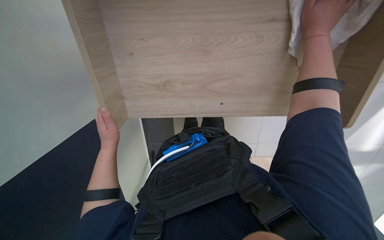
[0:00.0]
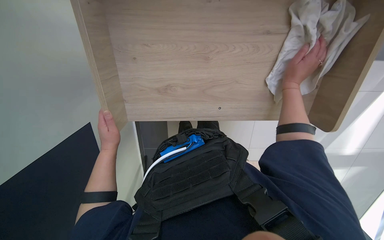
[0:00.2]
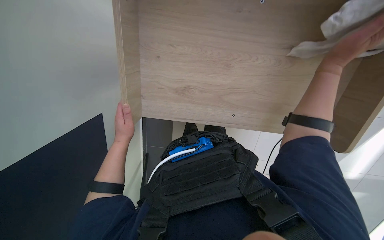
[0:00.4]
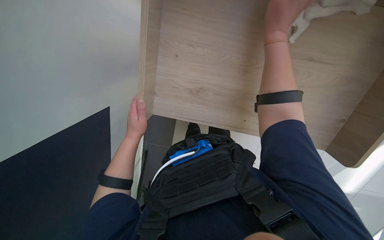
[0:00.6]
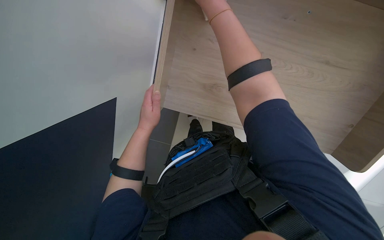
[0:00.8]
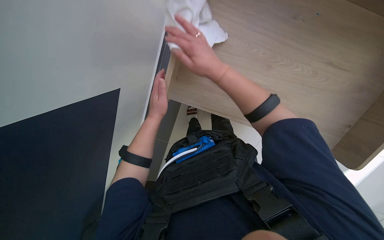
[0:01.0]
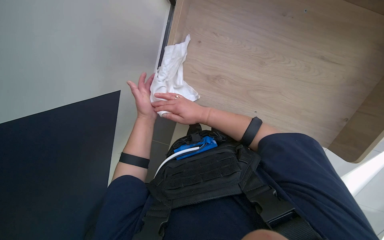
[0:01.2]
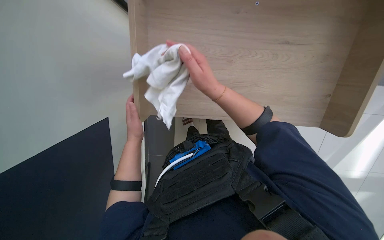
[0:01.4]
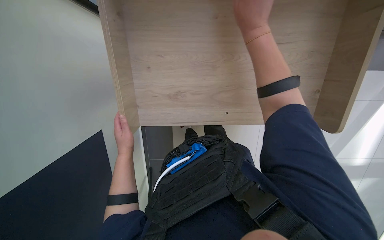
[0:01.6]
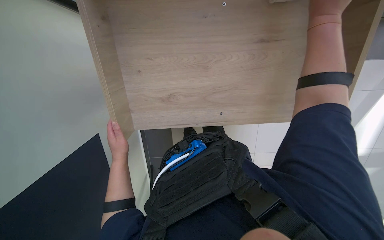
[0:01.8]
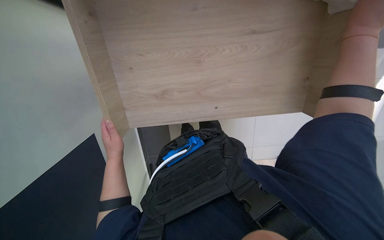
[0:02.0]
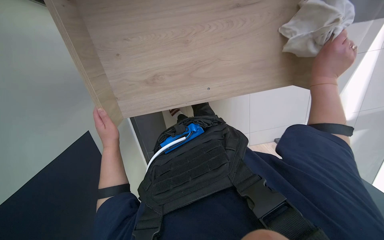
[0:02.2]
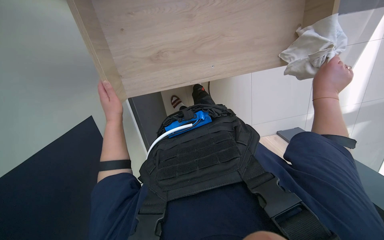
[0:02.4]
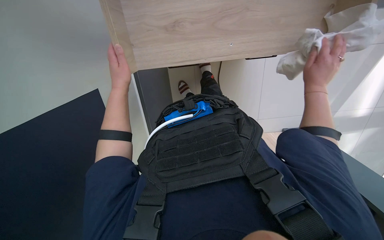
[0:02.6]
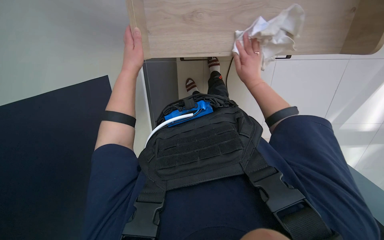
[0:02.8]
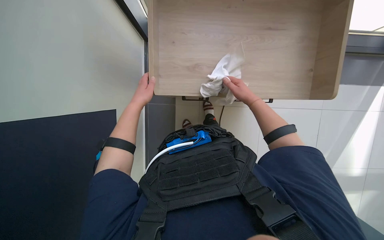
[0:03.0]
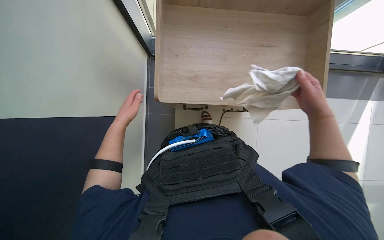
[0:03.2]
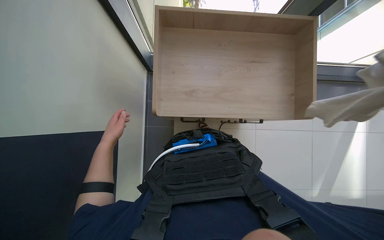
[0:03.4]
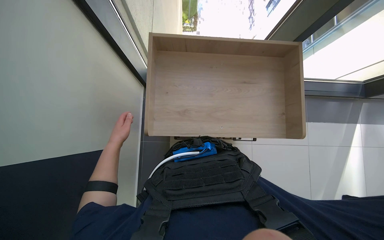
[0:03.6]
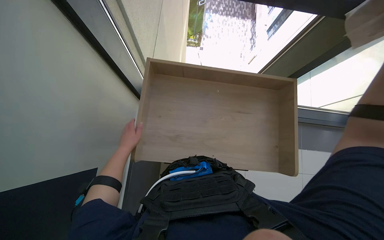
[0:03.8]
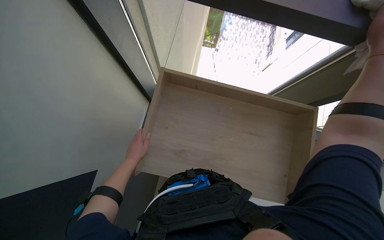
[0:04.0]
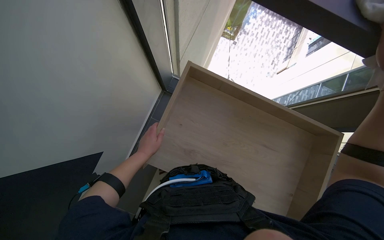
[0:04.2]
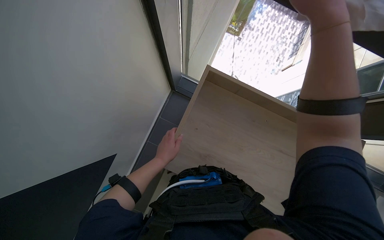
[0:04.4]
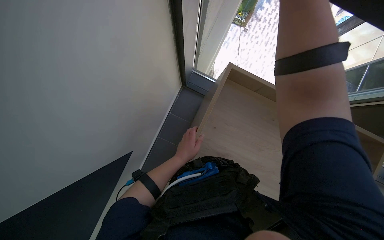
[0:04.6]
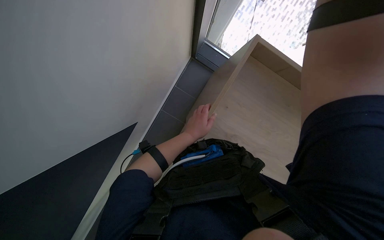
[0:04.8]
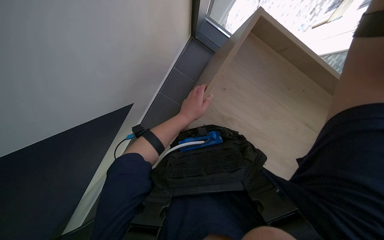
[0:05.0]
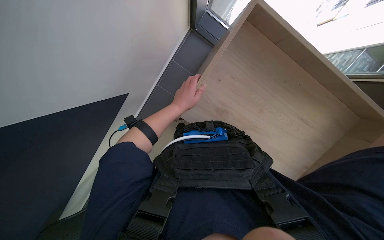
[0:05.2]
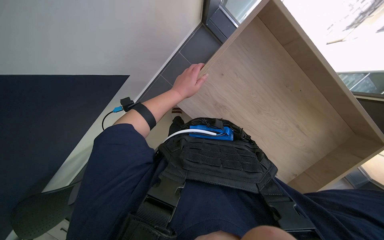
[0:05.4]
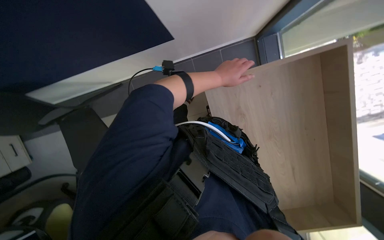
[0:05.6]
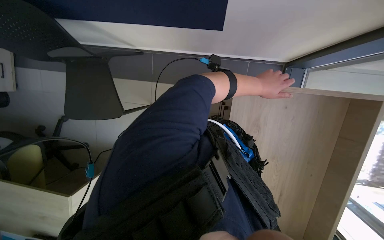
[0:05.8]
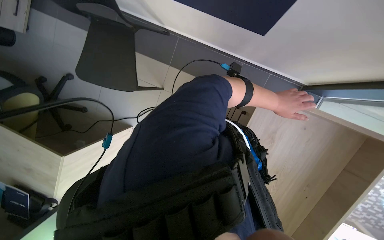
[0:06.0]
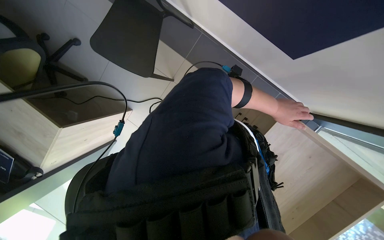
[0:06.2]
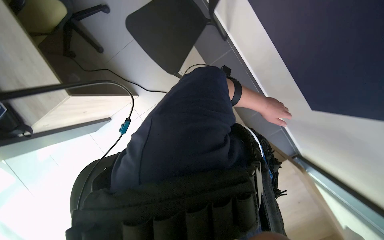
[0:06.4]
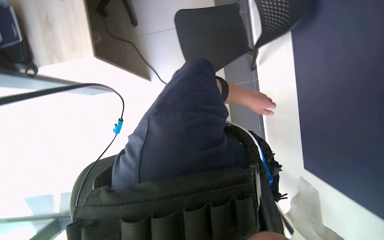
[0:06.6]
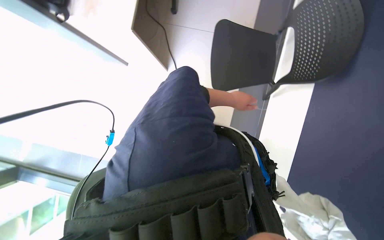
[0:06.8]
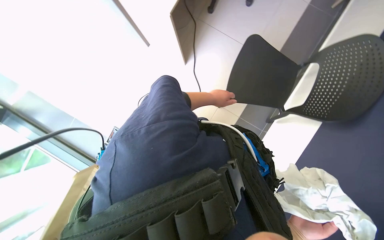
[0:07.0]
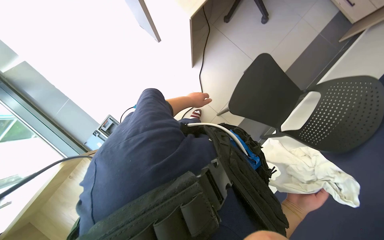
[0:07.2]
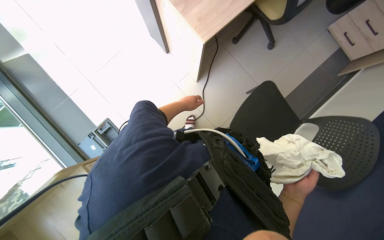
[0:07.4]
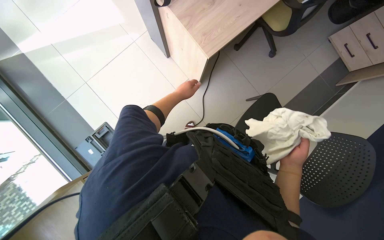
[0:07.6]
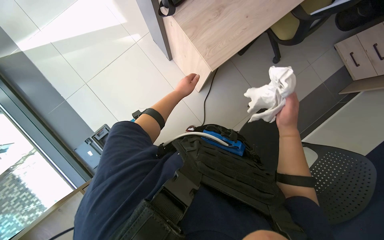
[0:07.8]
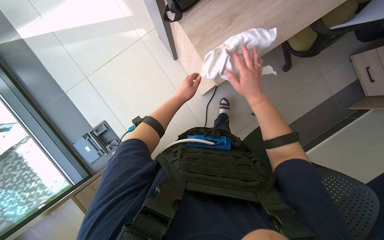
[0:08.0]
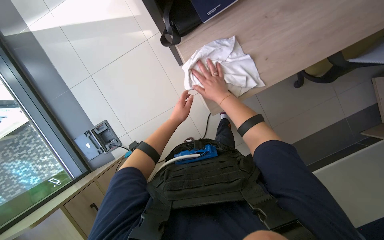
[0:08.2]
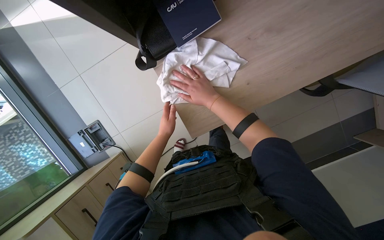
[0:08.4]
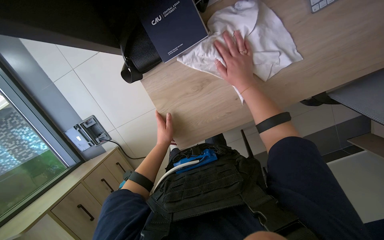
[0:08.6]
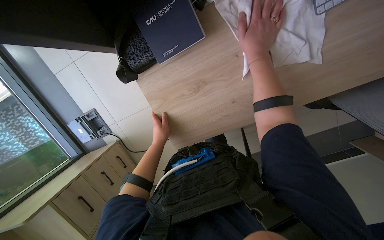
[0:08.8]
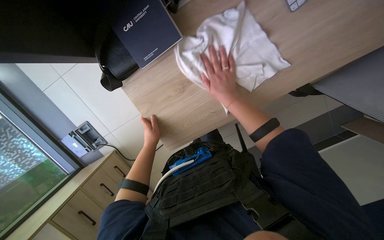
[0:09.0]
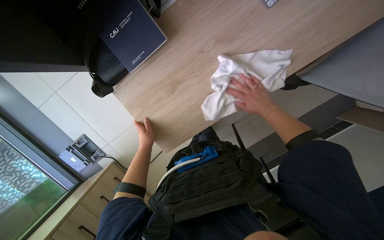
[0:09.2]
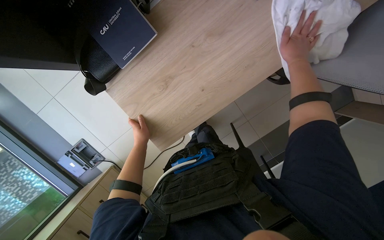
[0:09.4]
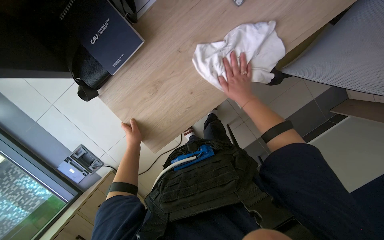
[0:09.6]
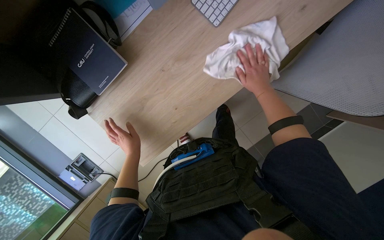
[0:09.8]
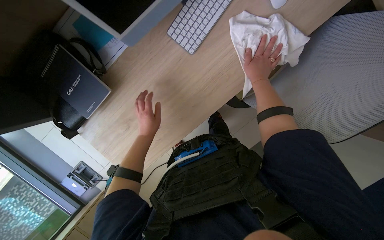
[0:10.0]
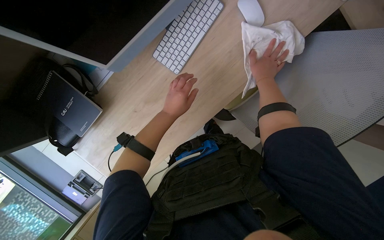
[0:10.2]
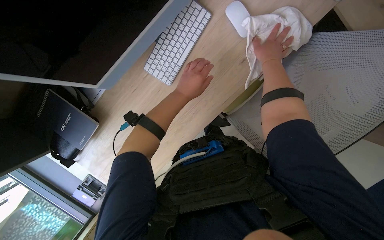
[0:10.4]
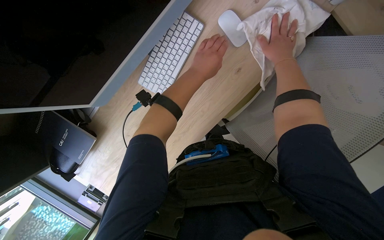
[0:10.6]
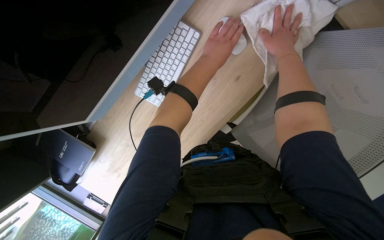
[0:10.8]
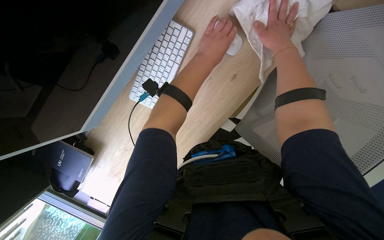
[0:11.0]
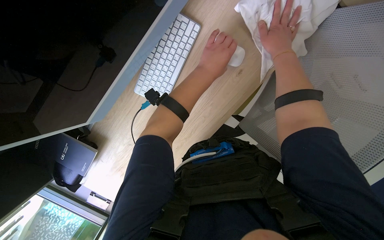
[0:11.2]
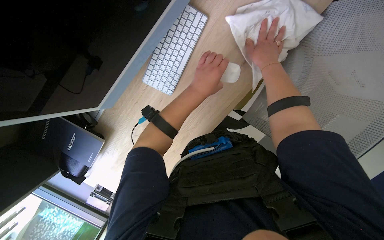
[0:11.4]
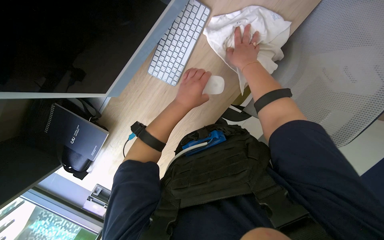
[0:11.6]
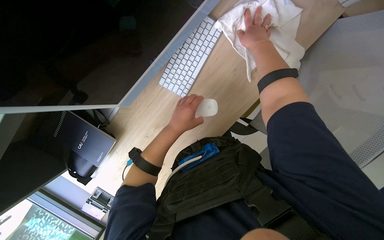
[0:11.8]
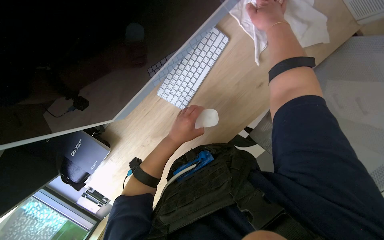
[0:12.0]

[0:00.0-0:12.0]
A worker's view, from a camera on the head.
Job: wiping surfaces.
The whole recording: Wiping wooden desk. The worker wipes a wooden desk with a white cloth.
0:01.6 to 0:03.0: The right hand travels farther from the camera and down the picture by approximately 30 cm, and goes to the right and returns, roughly 35 cm each way.
0:06.0 to 0:07.6: The camera travels roughly 50 cm. The scene rotates clockwise by approximately 60 degrees.
0:07.6 to 0:09.0: The wearer moves some 50 cm. The view tips downward by some 15 degrees.
0:09.0 to 0:10.4: The camera is carried roughly 40 cm.
0:10.4 to 0:12.0: The right hand shifts about 10 cm nearer to the camera. The left hand heads down the picture, covering about 10 cm.

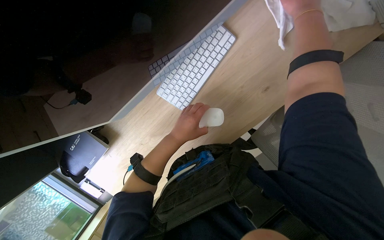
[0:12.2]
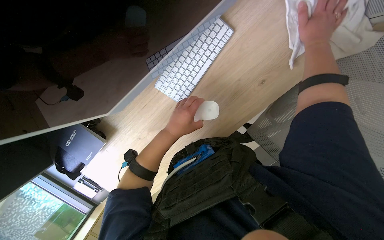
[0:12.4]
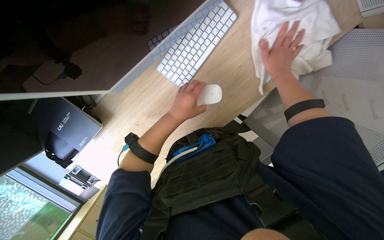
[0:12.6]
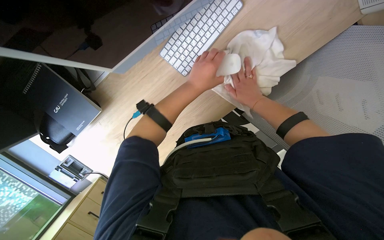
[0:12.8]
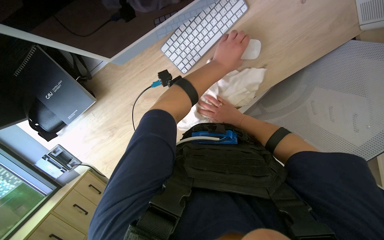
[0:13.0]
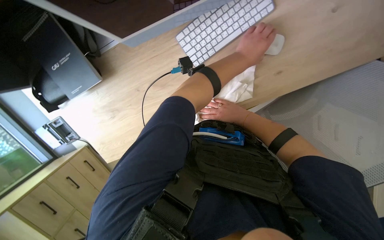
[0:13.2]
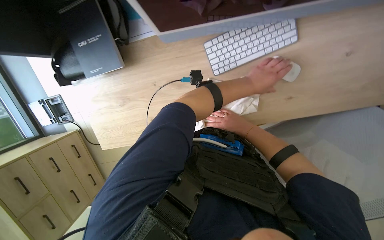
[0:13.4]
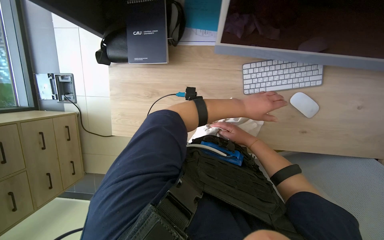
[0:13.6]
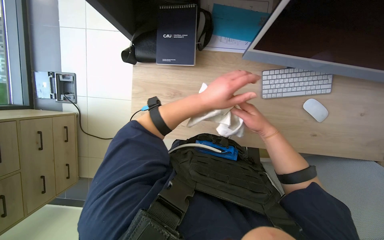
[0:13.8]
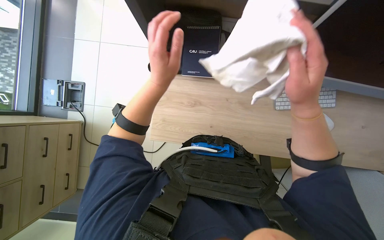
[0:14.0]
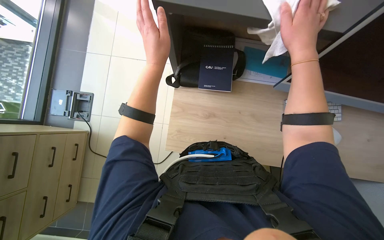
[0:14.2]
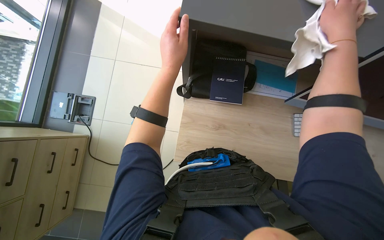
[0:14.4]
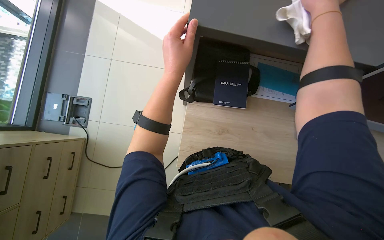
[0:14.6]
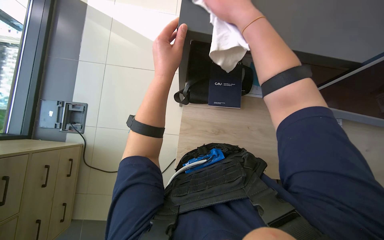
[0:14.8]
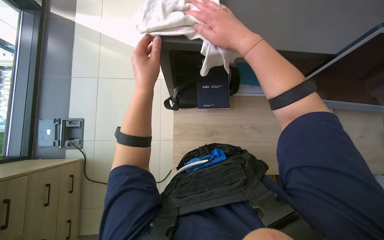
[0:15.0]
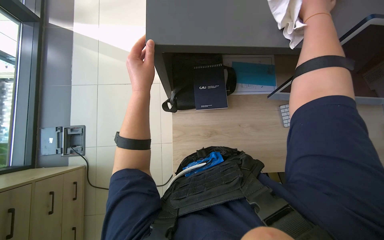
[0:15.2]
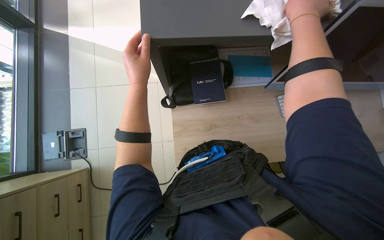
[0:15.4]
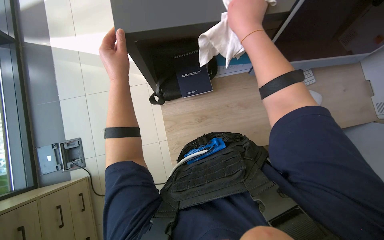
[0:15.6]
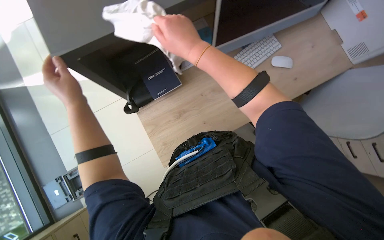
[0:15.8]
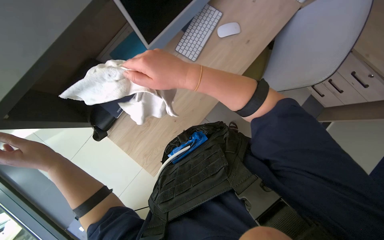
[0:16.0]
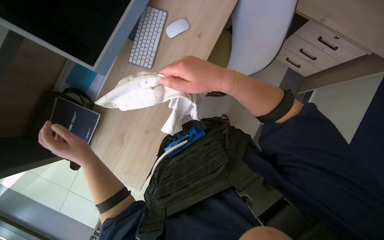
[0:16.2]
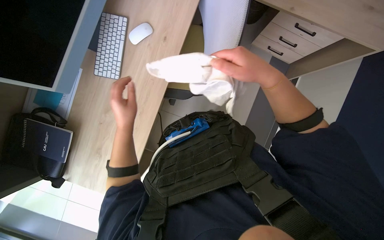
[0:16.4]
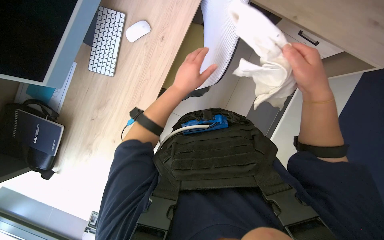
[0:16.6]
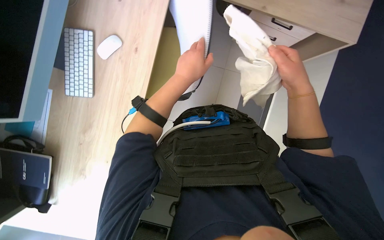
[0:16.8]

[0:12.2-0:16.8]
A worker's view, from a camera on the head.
Job: wiping surfaces.
The whole recording: Wiping wooden desk. The worker wipes a wooden desk with a white cloth.
0:12.2 to 0:13.8: The camera is carried some 40 cm. The view pans to the right by about 20 degrees. Everything in view rotates some 45 degrees clockwise.
0:13.8 to 0:15.2: The wearer looks some 15 degrees further upward. The right hand is displaced to the left, up the picture and nearer to the camera by roughly 40 cm. Meanwhile the left hand shifts some 50 cm up the picture and nearer to the camera.
0:15.2 to 0:16.8: The view tips downward by roughly 15 degrees. The scene turns roughly 50 degrees counterclockwise in the picture.

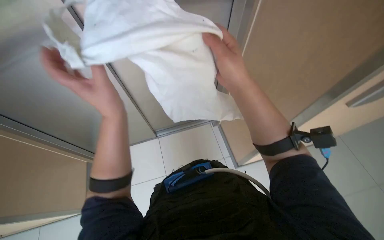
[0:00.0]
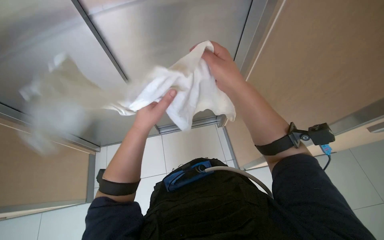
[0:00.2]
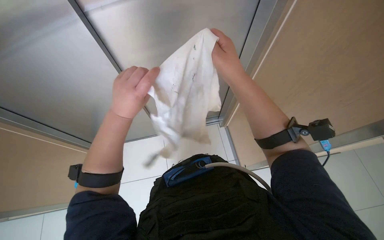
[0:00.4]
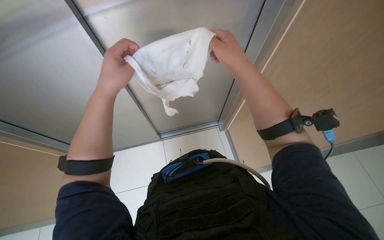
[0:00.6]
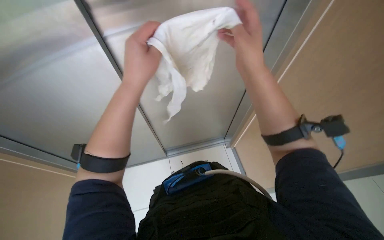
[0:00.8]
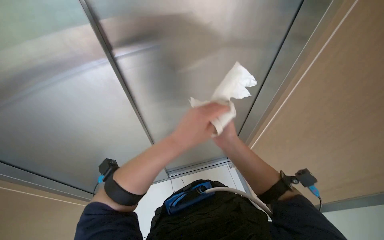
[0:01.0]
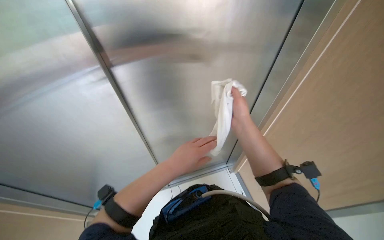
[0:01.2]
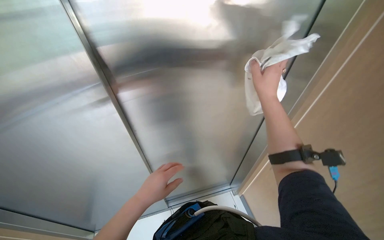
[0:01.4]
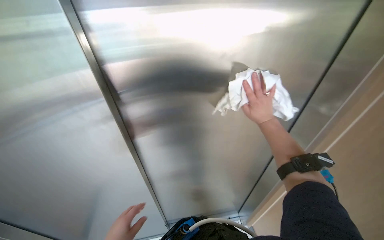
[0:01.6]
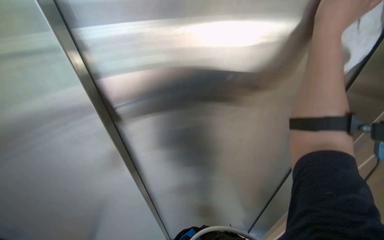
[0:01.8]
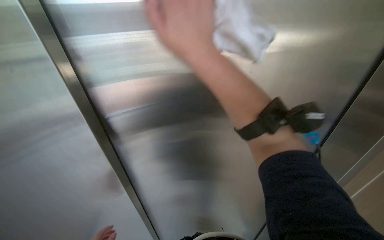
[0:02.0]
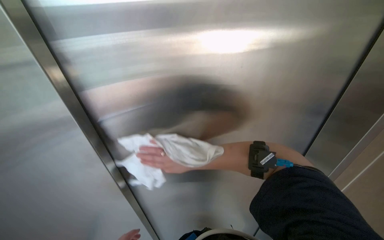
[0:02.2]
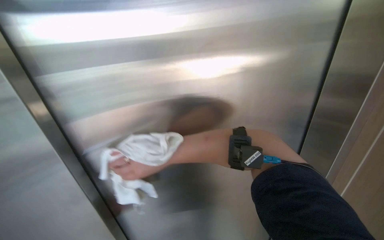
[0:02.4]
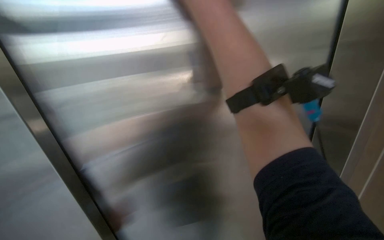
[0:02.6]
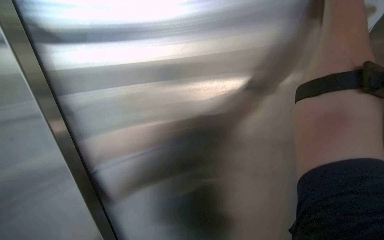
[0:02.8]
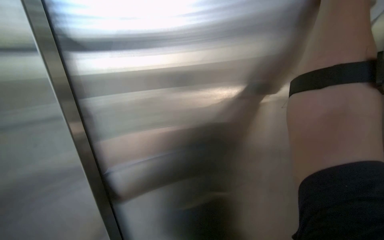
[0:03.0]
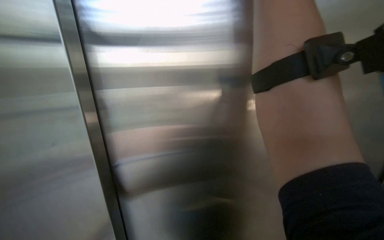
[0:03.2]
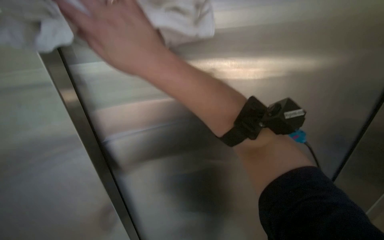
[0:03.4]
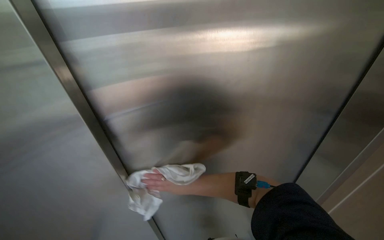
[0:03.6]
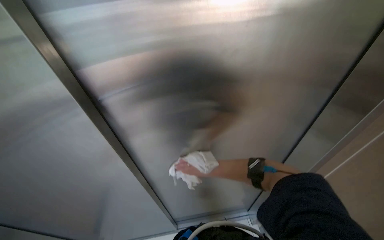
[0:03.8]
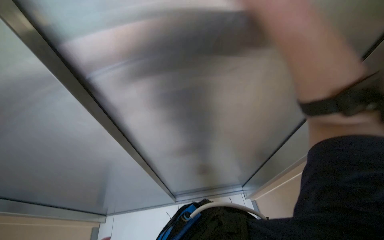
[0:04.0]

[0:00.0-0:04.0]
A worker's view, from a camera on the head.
Job: wiping surfaces.
The whole recording: Wiping elevator exterior panels. The worker wipes the metal and wooden panels of the elevator exterior.
0:00.0 to 0:01.4: The right hand heads farther from the camera and to the right, covering approximately 20 cm; the left hand is displaced down the picture and farther from the camera by some 20 cm.
